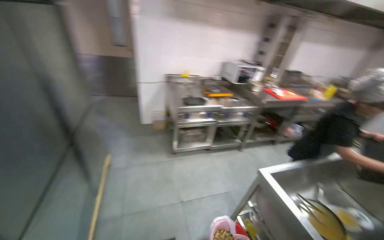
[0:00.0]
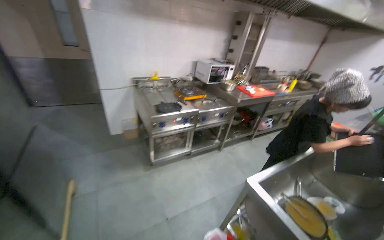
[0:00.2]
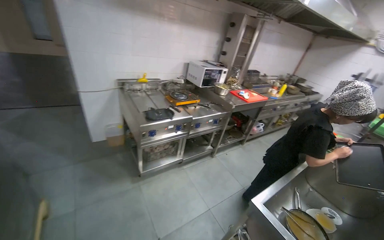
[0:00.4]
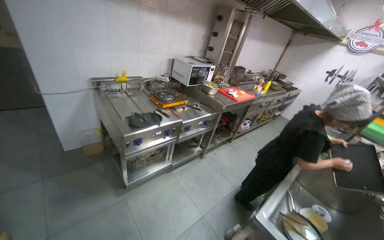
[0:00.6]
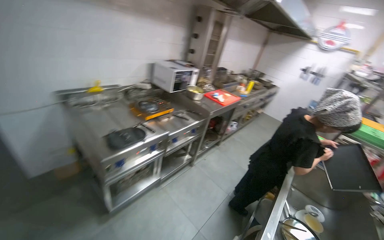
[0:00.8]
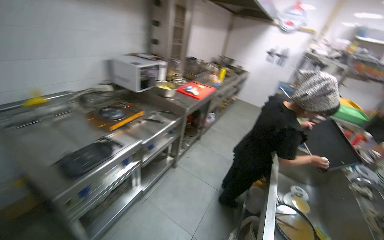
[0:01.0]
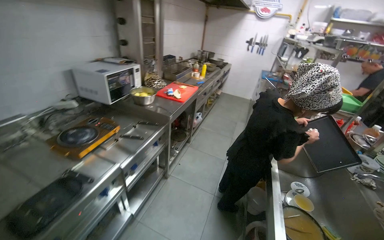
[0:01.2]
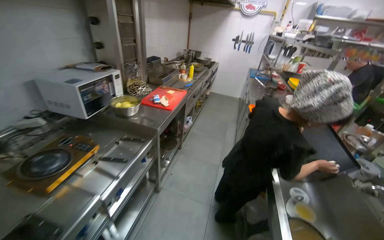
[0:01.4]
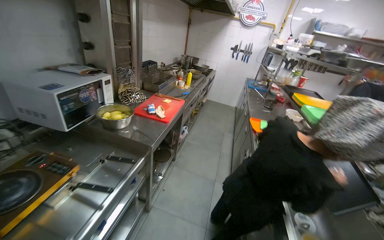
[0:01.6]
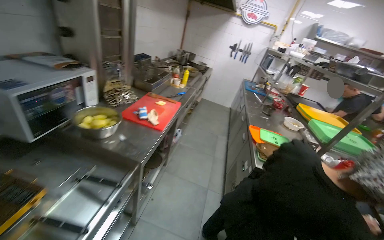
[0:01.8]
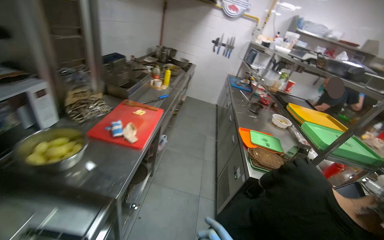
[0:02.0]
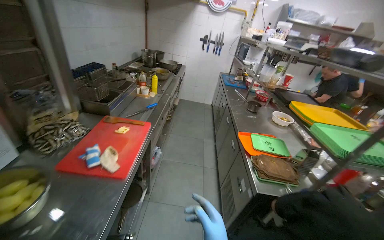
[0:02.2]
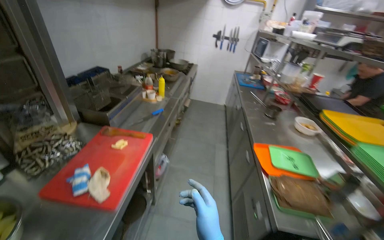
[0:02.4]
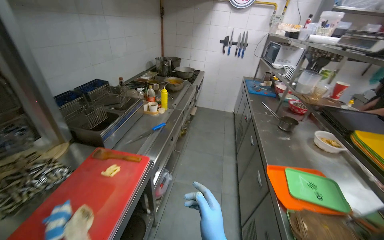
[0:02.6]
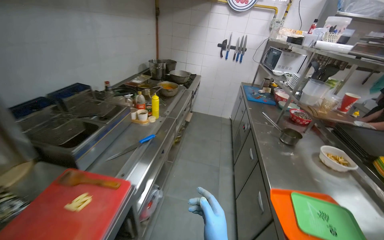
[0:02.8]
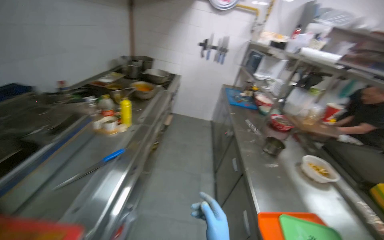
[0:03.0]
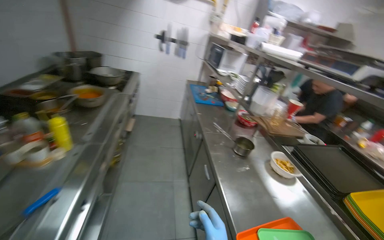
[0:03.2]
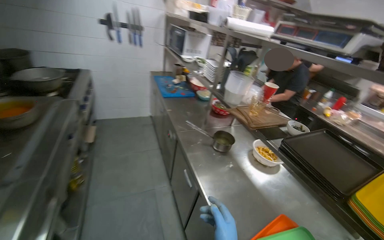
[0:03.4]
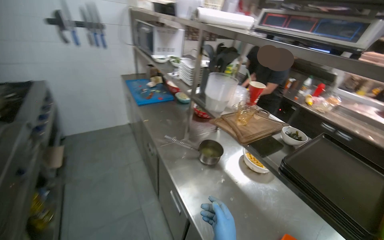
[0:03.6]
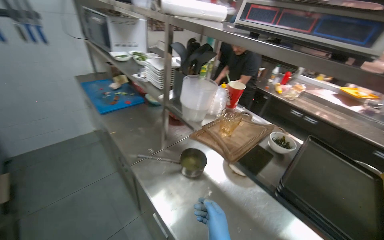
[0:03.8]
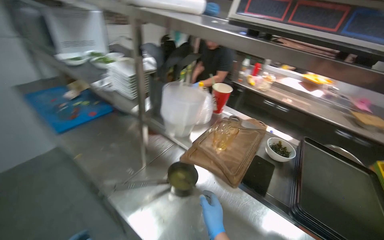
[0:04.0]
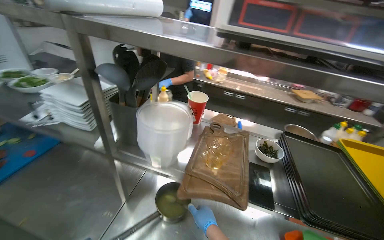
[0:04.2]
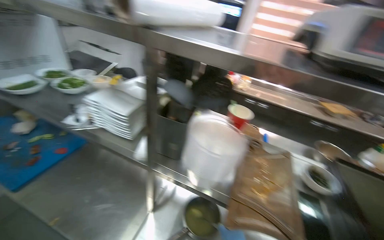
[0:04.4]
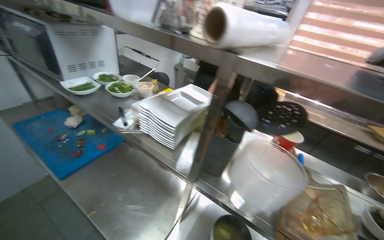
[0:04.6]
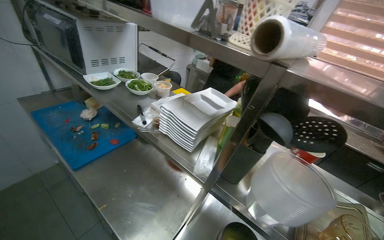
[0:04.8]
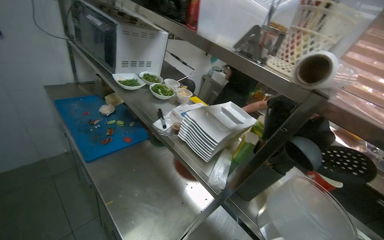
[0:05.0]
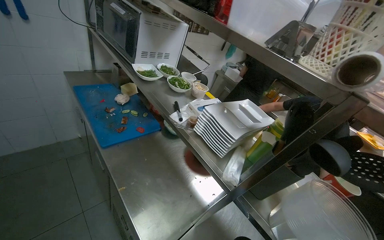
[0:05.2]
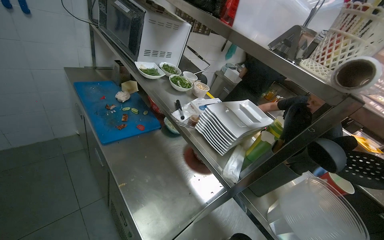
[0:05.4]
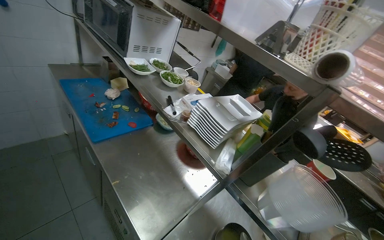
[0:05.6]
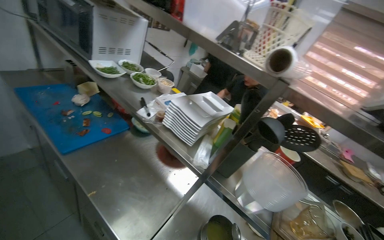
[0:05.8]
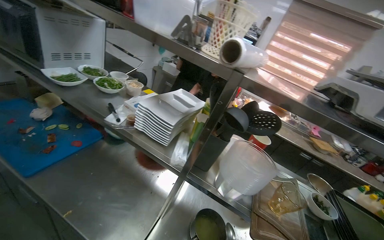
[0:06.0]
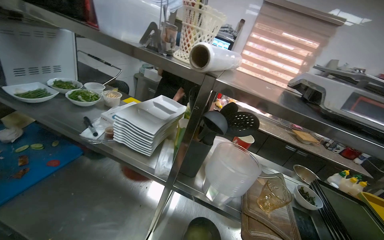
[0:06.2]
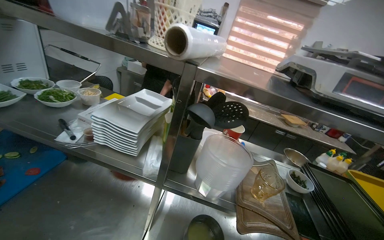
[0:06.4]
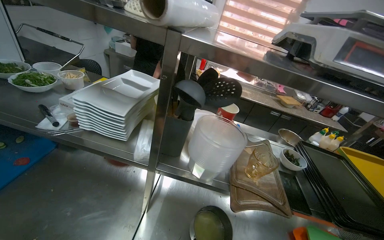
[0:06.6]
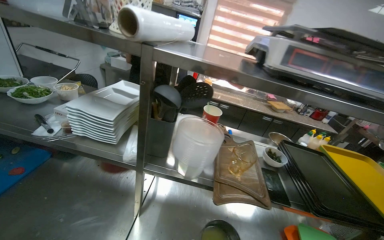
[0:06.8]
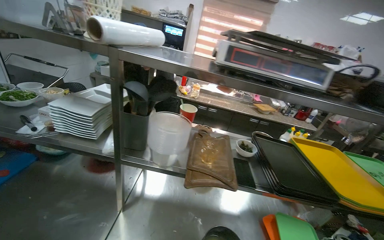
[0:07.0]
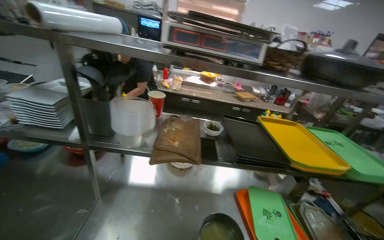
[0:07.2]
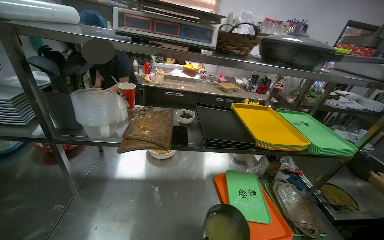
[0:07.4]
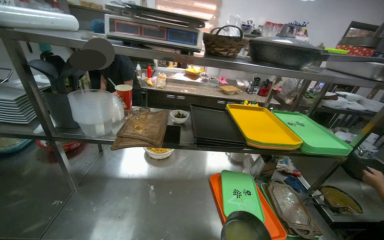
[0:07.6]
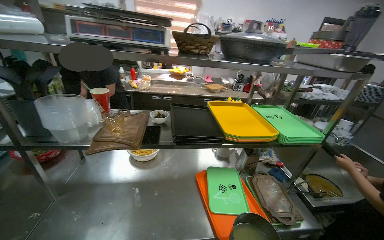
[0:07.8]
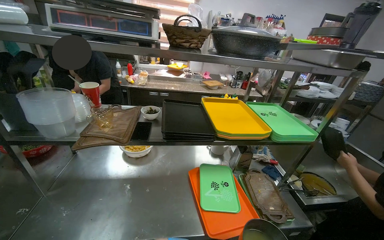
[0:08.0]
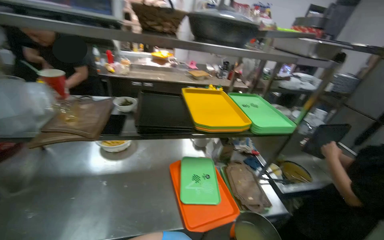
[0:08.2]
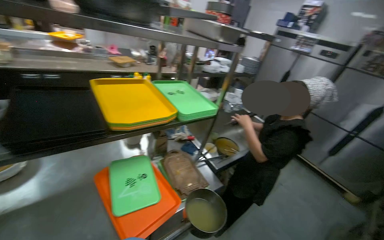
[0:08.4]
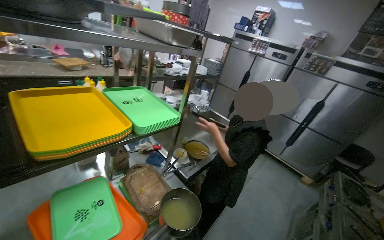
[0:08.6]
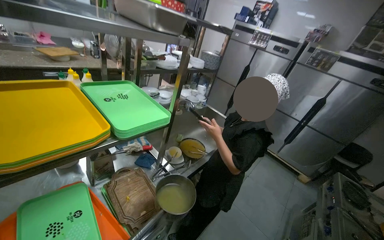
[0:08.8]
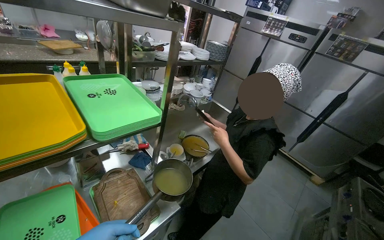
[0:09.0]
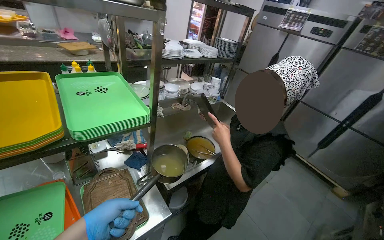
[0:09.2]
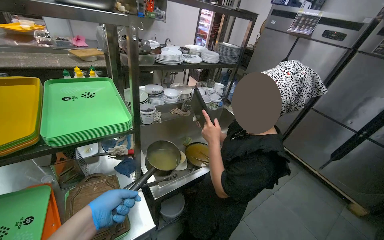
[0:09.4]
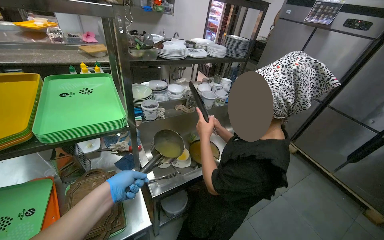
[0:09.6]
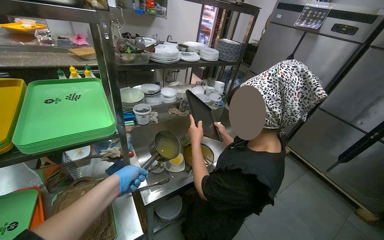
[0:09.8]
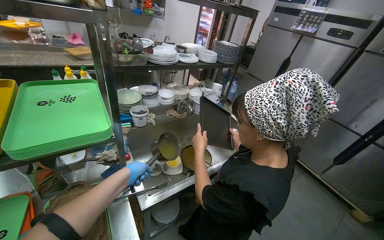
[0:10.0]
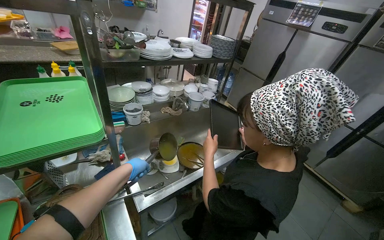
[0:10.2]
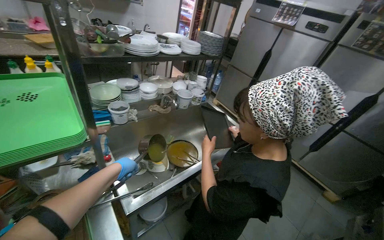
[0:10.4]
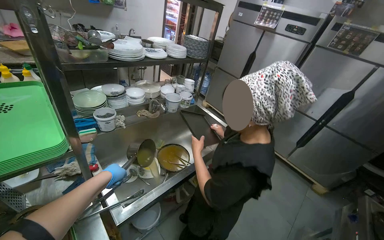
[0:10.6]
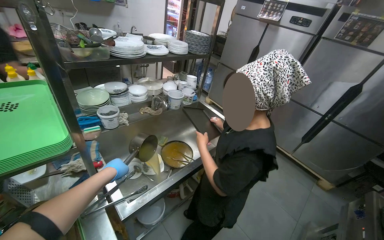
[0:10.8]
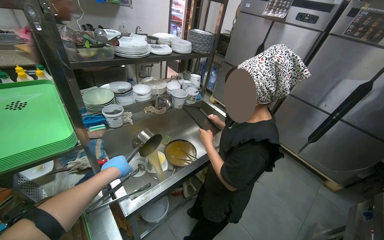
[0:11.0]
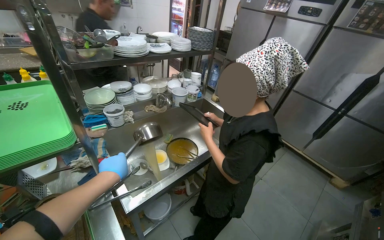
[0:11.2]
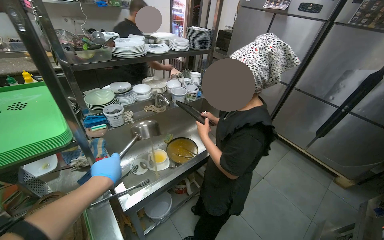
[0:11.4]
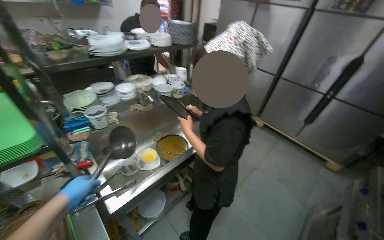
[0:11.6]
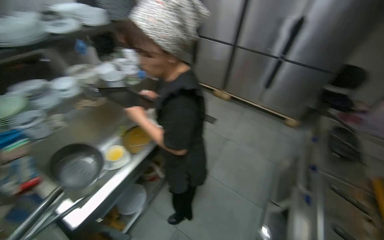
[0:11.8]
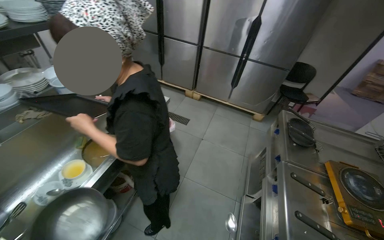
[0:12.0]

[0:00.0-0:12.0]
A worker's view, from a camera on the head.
Job: preparing food.
The whole recording: Emptying dirty water and adding fresh water to stove. The worker empties the dirty water from the dish into the sink, then takes fresh water and adds it to the gas stove.
0:00.0 to 0:01.6: The camera is carried roughly 1.5 m. The wearer looks about 55 degrees further to the right.
0:01.6 to 0:03.0: The wearer moves some 1.5 m.
0:03.0 to 0:04.4: The head travels about 1 m. The head turns to the right by about 70 degrees. The view tips downward by approximately 15 degrees.
0:06.0 to 0:07.6: The wearer moves roughly 50 cm. The head rotates approximately 30 degrees to the right.
0:07.6 to 0:09.0: The camera is carried roughly 60 cm. The head turns to the right by roughly 40 degrees. The view tips downward by some 15 degrees.
0:10.4 to 0:12.0: The head turns to the right by some 30 degrees.

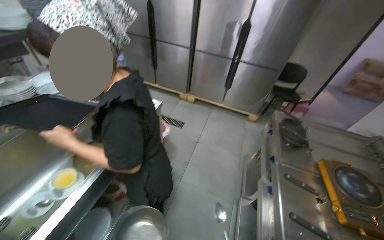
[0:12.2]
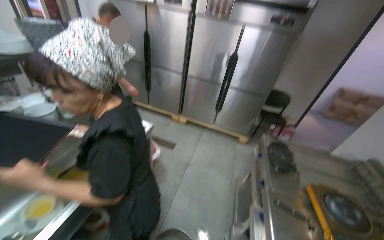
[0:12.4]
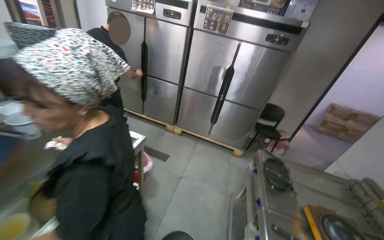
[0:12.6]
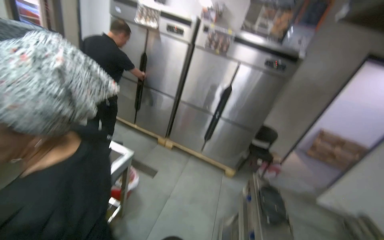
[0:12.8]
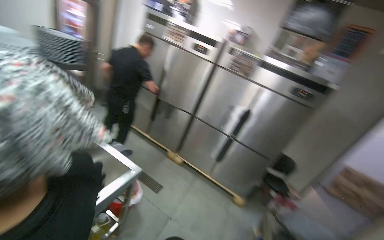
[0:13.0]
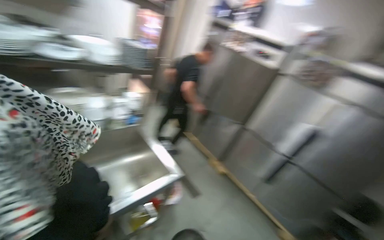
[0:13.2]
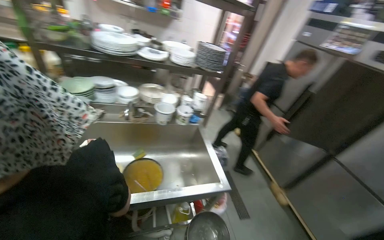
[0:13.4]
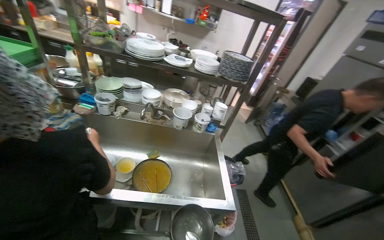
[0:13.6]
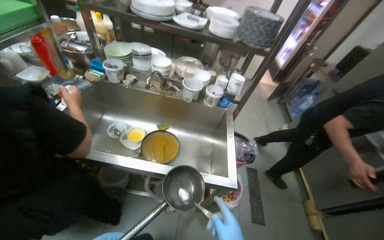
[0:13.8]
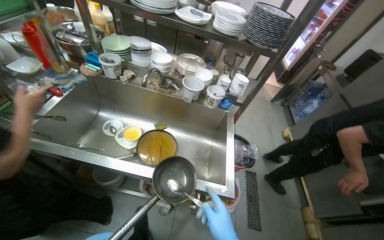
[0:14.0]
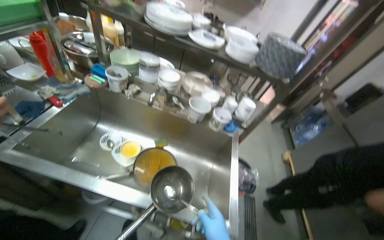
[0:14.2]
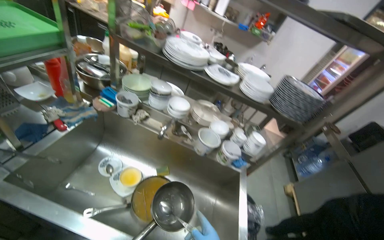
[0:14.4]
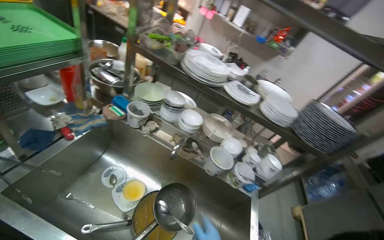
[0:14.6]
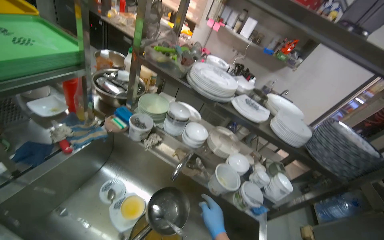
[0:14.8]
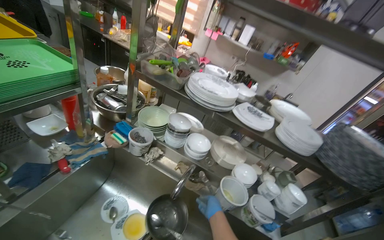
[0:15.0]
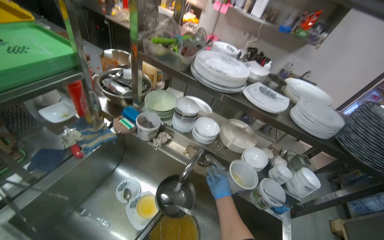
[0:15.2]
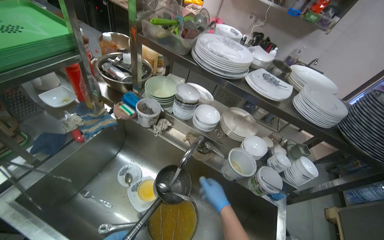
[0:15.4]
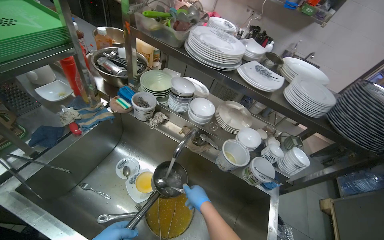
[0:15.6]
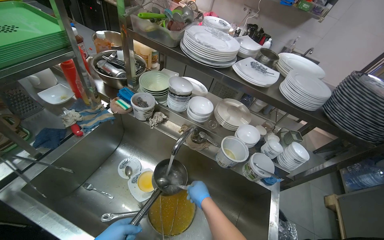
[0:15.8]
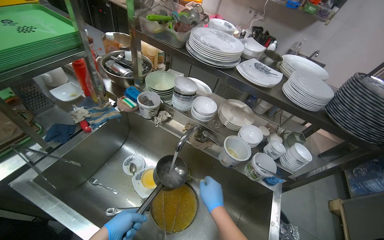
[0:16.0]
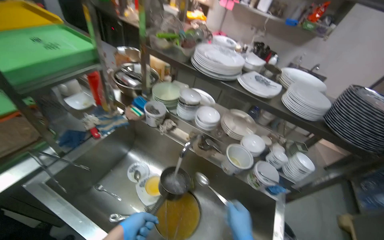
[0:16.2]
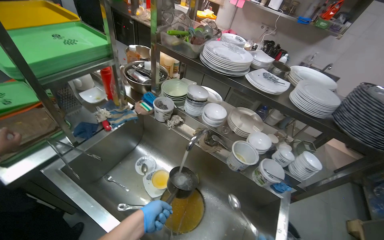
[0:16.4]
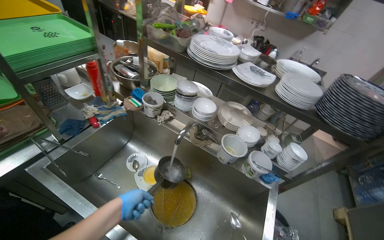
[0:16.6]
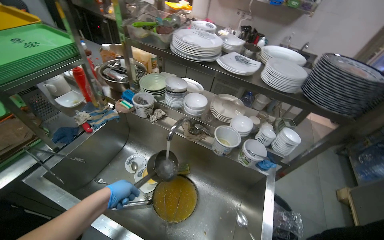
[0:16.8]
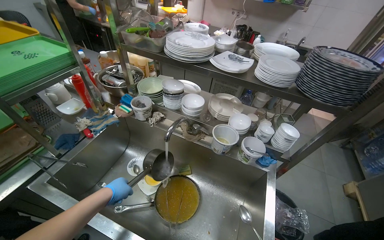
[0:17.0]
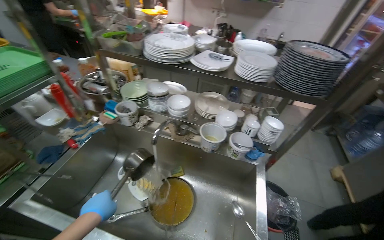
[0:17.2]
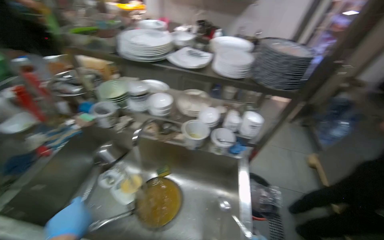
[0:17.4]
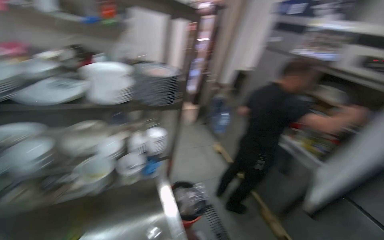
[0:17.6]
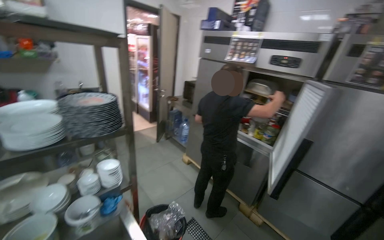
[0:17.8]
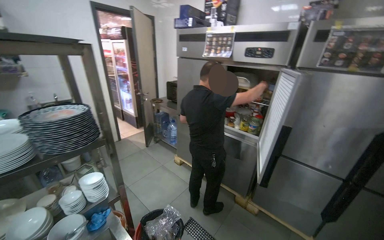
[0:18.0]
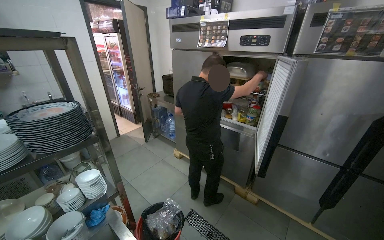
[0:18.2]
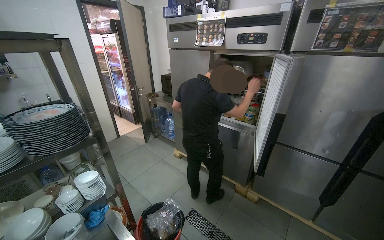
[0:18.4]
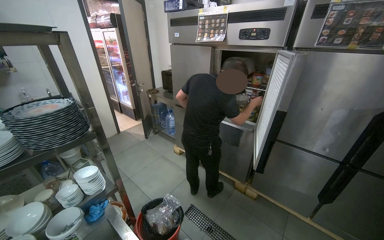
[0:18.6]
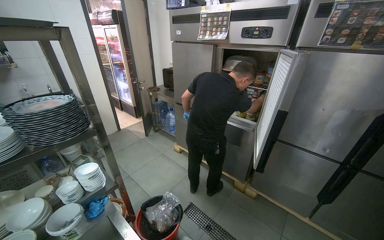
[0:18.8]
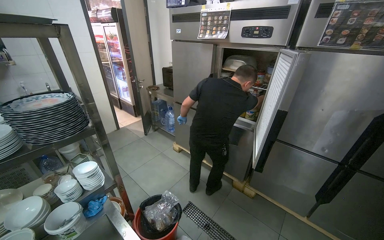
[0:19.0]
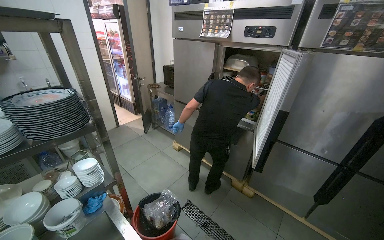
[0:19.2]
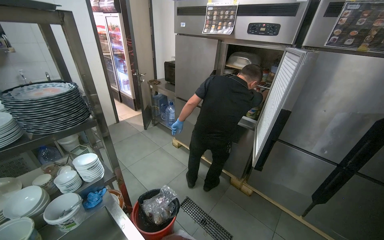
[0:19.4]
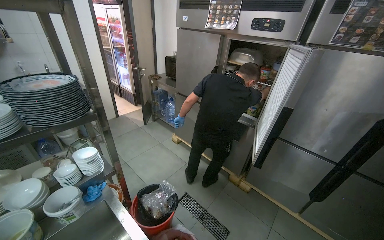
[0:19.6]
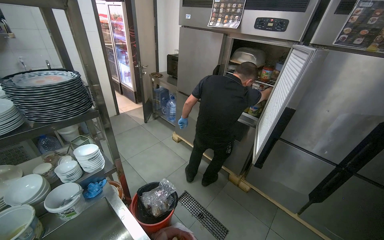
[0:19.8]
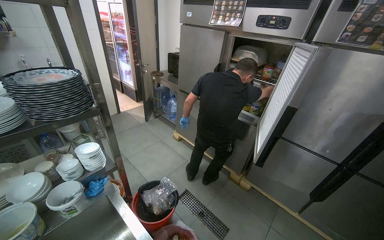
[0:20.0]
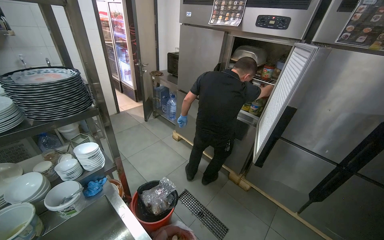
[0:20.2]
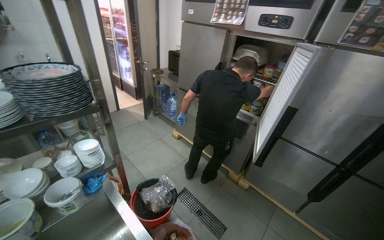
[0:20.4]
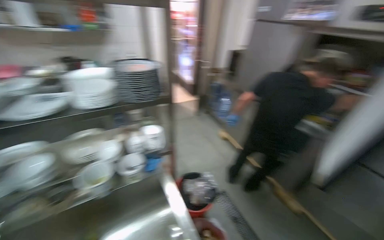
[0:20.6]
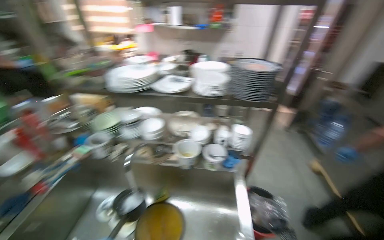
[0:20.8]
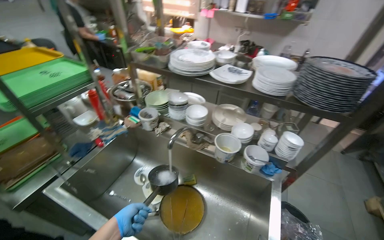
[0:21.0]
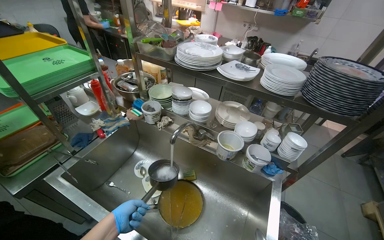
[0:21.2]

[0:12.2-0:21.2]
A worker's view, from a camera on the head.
Job: preparing food.
The whole recording: Emptying dirty water and adding fresh water to stove. The worker empties the dirty water from the dish into the sink, then takes fresh water and adds it to the gas stove.
0:12.2 to 0:13.8: The camera travels roughly 60 cm. The head turns to the left by roughly 75 degrees. The wearer looks roughly 20 degrees further upward.
0:13.8 to 0:15.2: The camera is carried approximately 50 cm.
0:16.6 to 0:18.2: The wearer looks some 80 degrees further to the right.
0:19.8 to 0:21.2: The head rotates some 75 degrees to the left.
